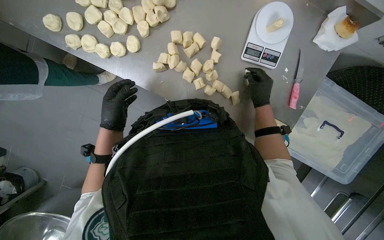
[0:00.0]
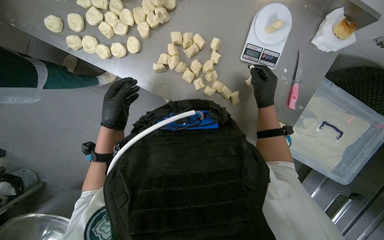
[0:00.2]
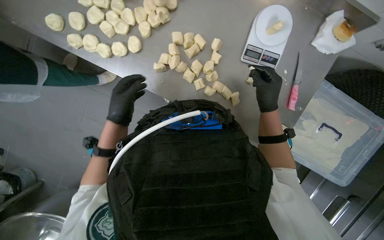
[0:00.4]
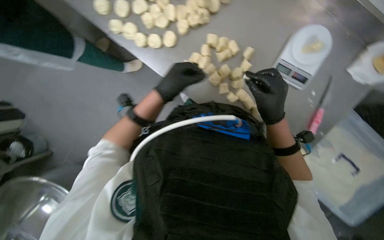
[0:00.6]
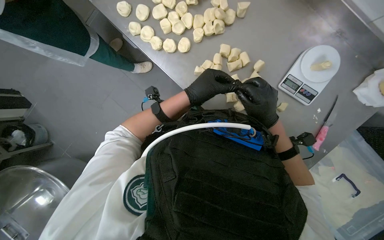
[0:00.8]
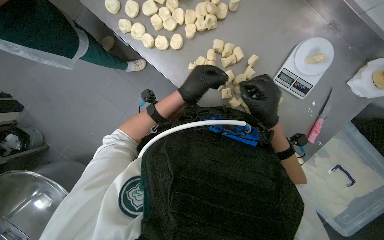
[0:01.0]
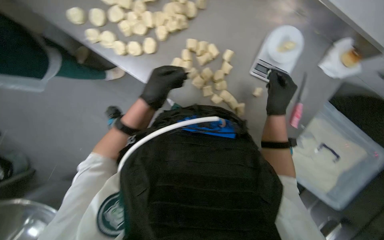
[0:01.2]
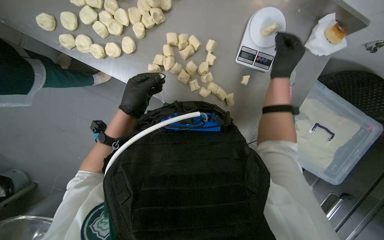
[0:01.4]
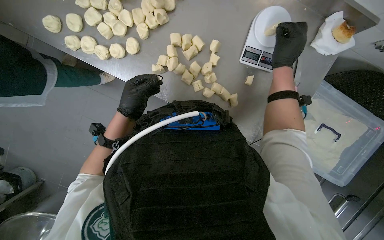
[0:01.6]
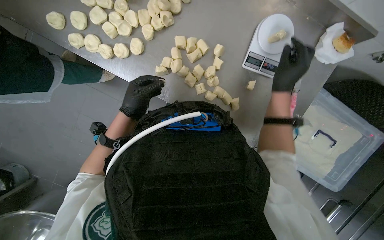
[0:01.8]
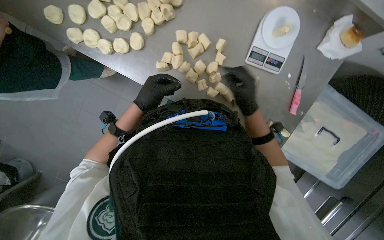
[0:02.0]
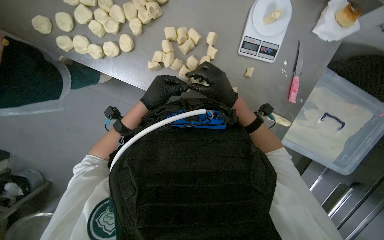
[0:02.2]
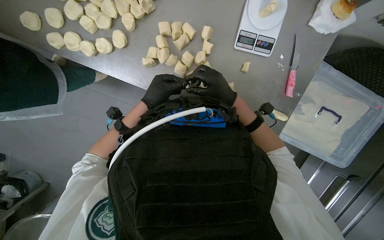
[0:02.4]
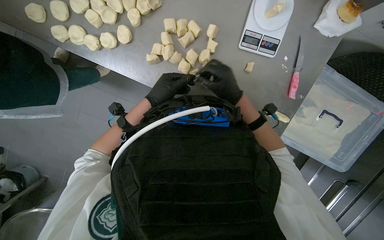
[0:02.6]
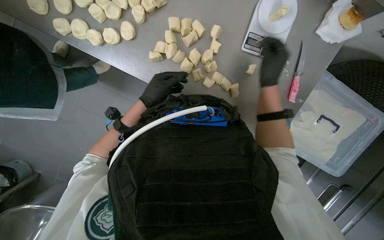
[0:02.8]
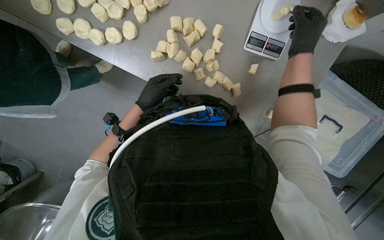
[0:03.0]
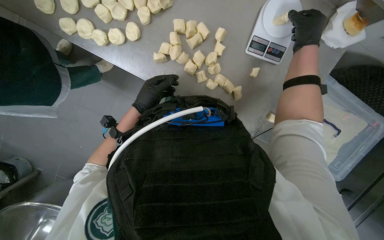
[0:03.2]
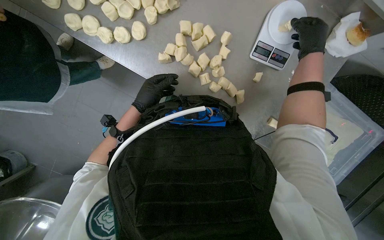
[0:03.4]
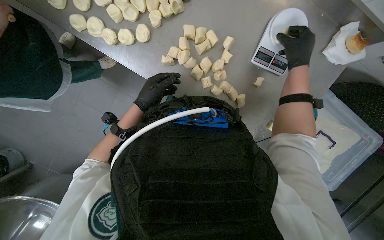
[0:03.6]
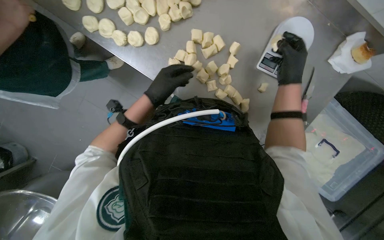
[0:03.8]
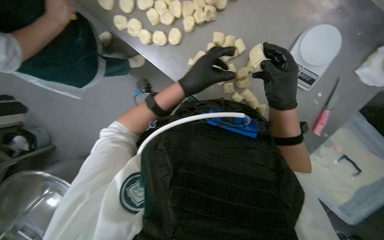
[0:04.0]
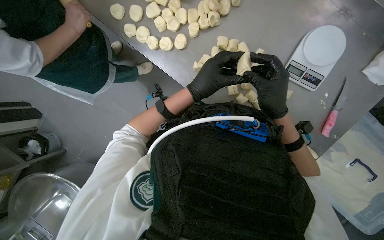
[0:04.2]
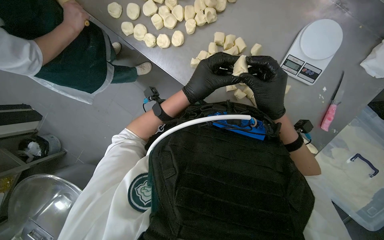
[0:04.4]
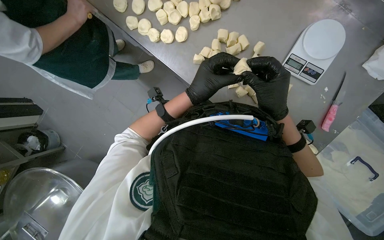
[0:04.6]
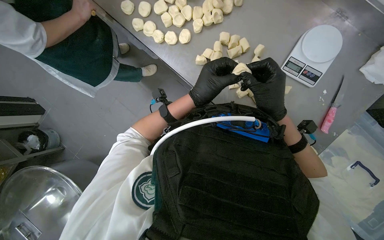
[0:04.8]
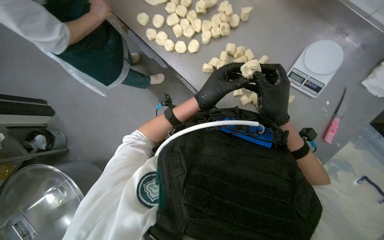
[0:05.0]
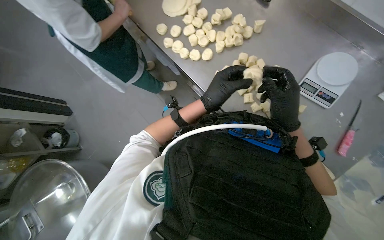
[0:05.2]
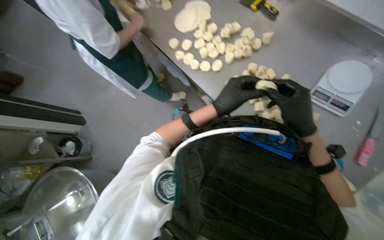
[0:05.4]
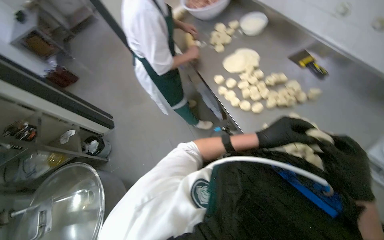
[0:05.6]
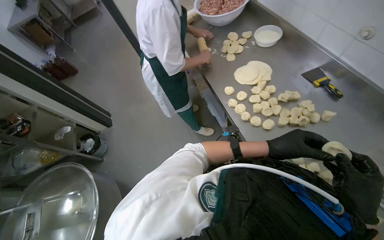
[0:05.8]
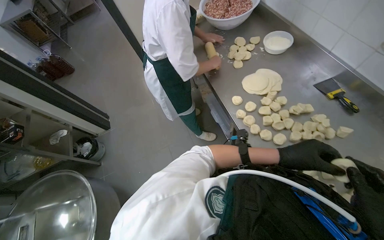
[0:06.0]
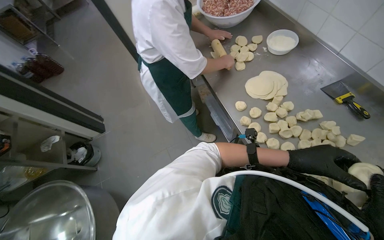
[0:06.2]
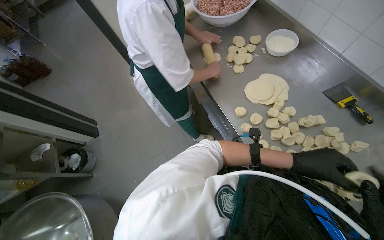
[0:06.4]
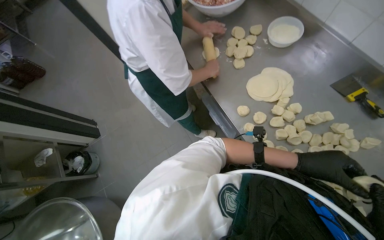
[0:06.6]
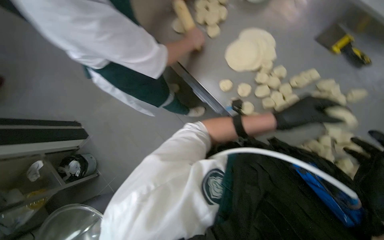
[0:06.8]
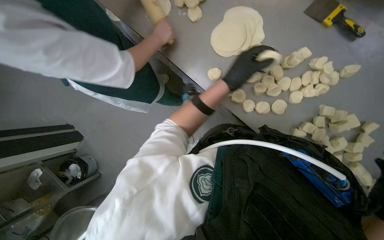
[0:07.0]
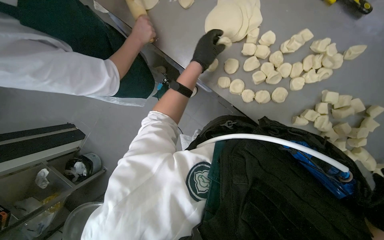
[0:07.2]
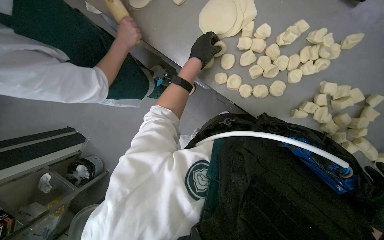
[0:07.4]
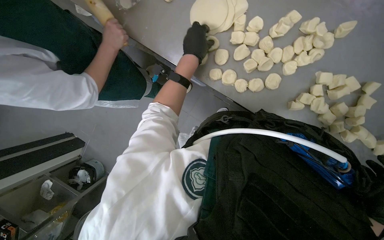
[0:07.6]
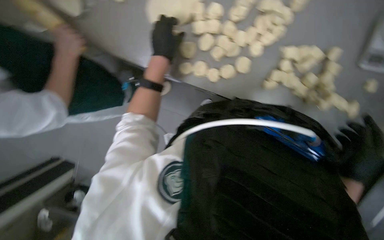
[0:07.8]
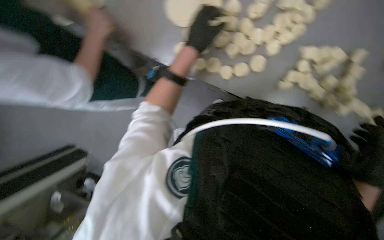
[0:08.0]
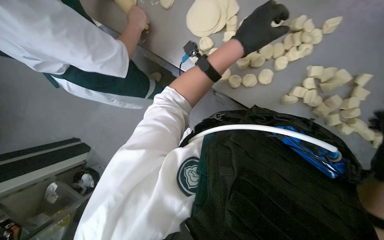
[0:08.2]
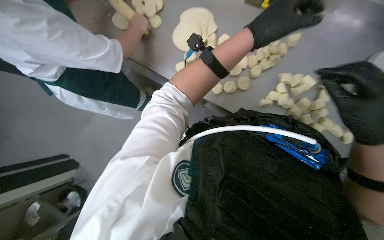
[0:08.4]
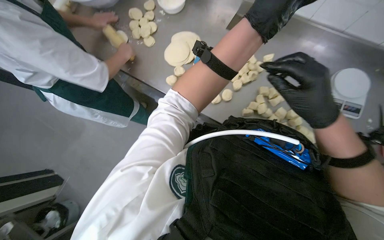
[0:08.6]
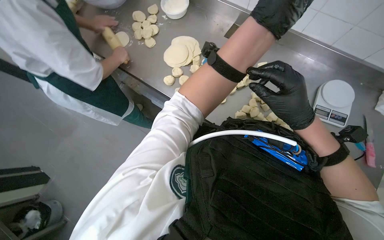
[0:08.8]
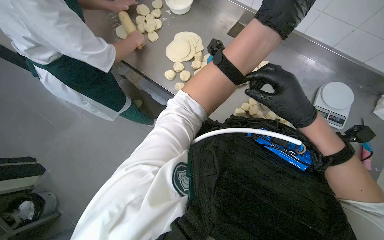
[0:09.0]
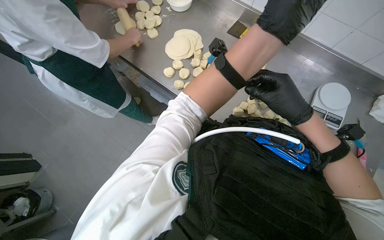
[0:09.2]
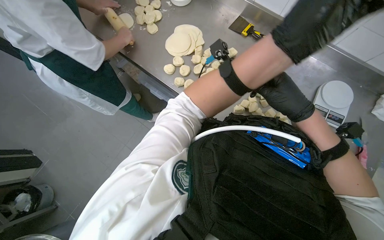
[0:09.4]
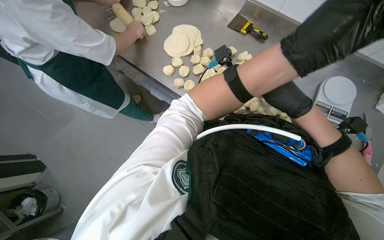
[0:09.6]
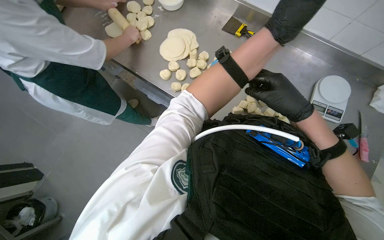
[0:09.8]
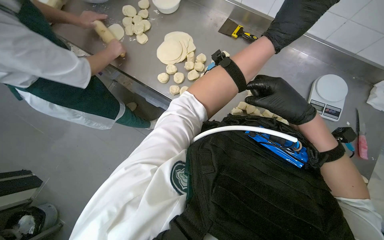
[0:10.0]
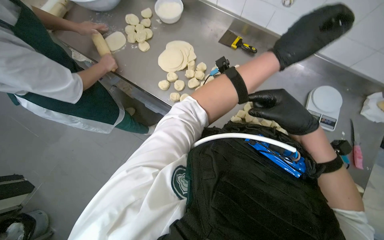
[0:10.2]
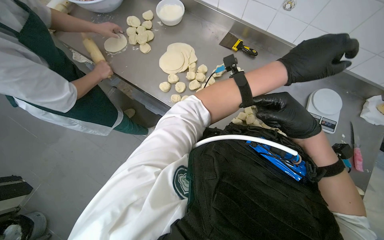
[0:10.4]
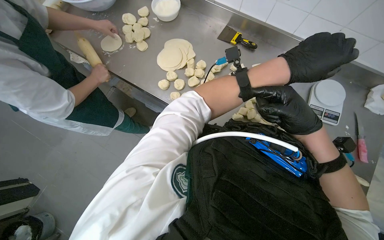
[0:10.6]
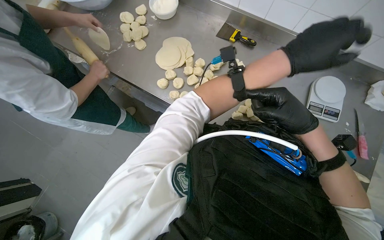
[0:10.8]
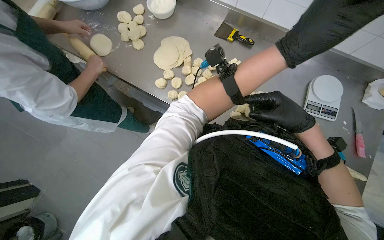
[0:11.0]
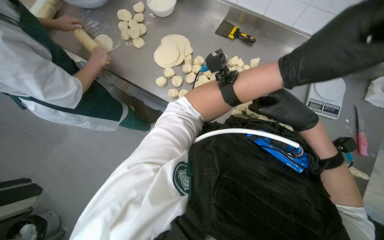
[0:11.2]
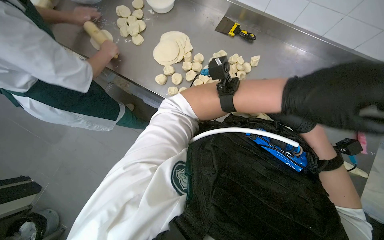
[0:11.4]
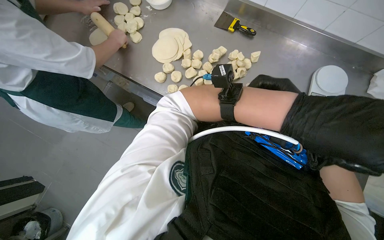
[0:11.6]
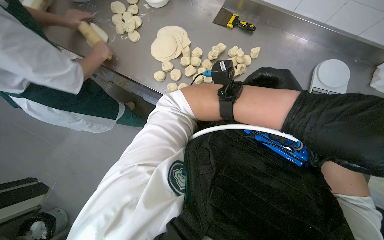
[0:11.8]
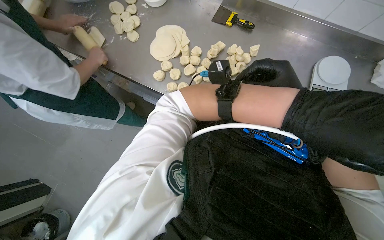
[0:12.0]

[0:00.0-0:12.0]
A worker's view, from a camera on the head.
Job: preparing food.
The whole recording: Weighing and shaping dough portions. The worker weighs individual dough pieces on a scale and shapes them.
0:00.0 to 0:01.6: The right hand shifts approximately 10 cm up the picture. The left hand reaches roughly 15 cm to the right, then returns.
0:01.6 to 0:03.0: The right hand goes to the left and returns, about 15 cm each way.
0:03.0 to 0:04.4: The left hand shifts about 10 cm nearer to the camera. Meanwhile the right hand is displaced to the left and down the picture by approximately 25 cm.
0:04.4 to 0:06.0: The wearer's head swings some 30 degrees to the left. The camera pitches upward, by approximately 20 degrees.
0:06.0 to 0:07.6: The view tilts some 25 degrees downward. The scene rotates counterclockwise by some 35 degrees.
0:07.6 to 0:09.0: The left hand goes some 30 cm to the right and nearer to the camera.

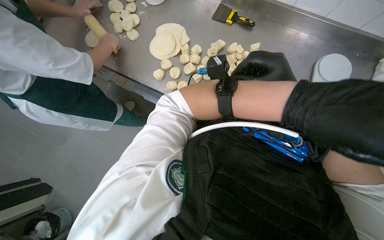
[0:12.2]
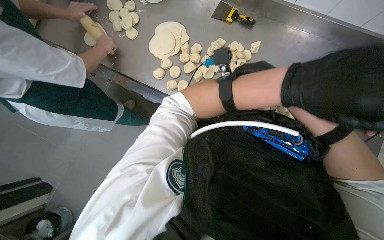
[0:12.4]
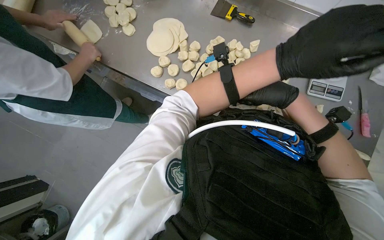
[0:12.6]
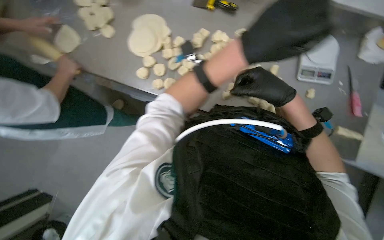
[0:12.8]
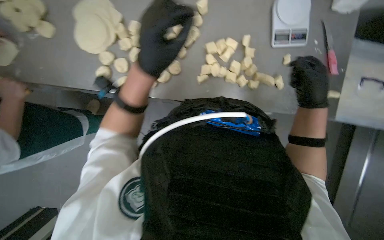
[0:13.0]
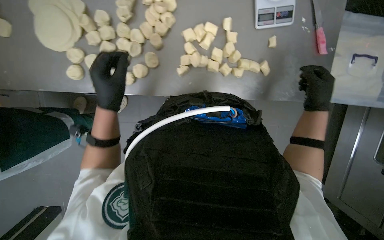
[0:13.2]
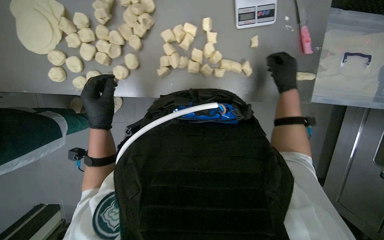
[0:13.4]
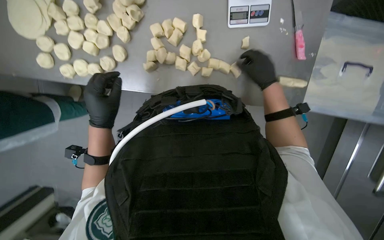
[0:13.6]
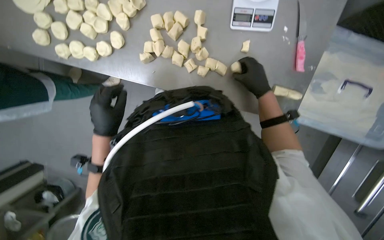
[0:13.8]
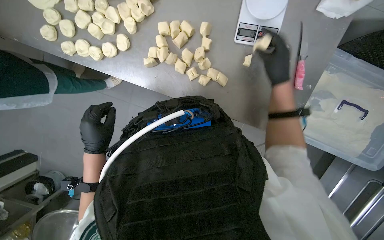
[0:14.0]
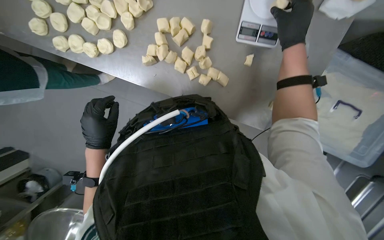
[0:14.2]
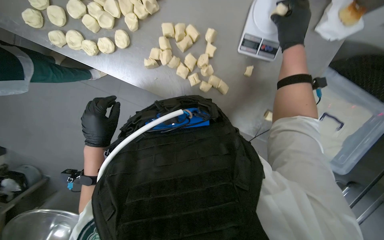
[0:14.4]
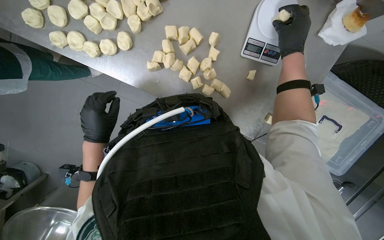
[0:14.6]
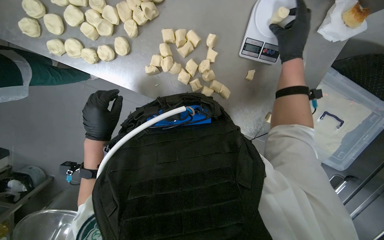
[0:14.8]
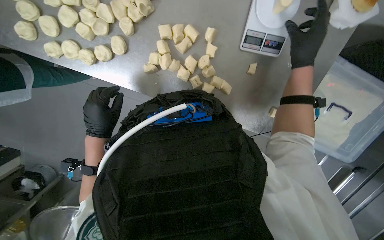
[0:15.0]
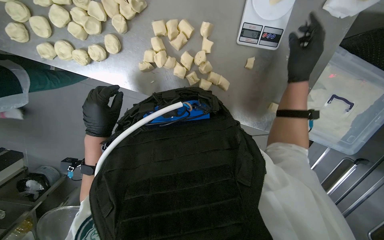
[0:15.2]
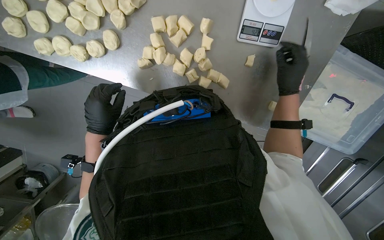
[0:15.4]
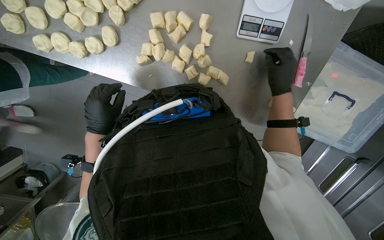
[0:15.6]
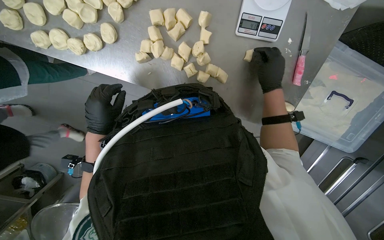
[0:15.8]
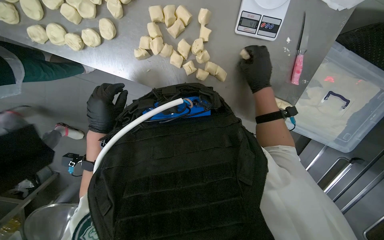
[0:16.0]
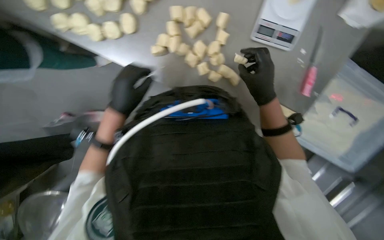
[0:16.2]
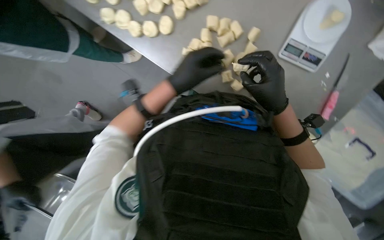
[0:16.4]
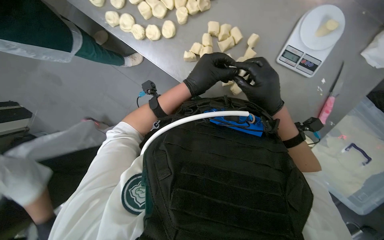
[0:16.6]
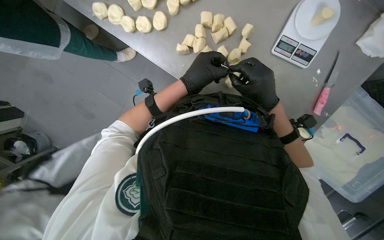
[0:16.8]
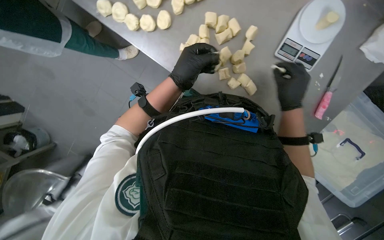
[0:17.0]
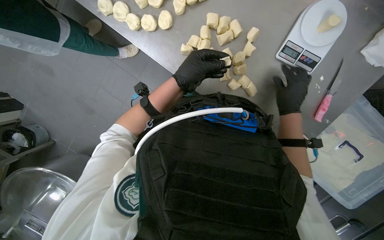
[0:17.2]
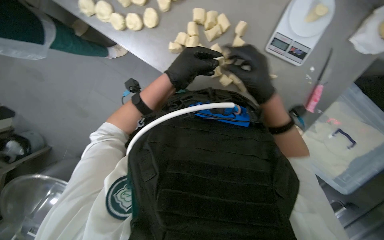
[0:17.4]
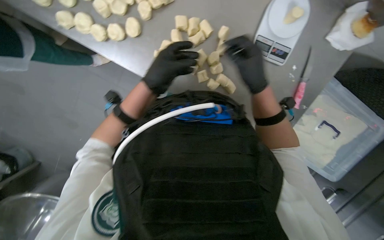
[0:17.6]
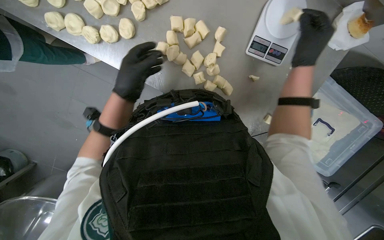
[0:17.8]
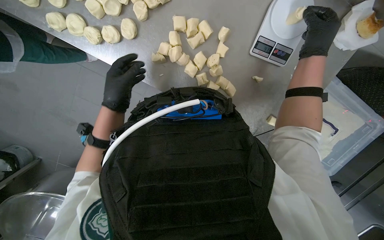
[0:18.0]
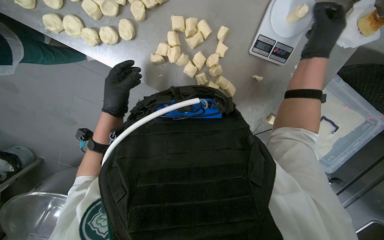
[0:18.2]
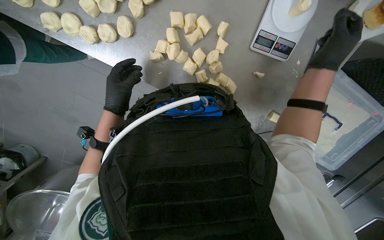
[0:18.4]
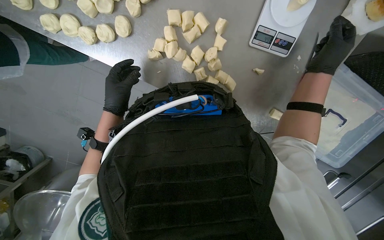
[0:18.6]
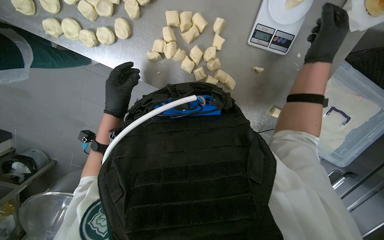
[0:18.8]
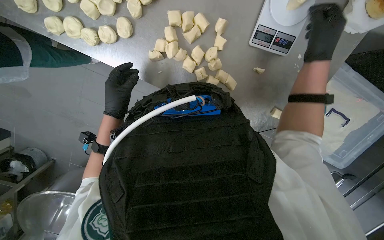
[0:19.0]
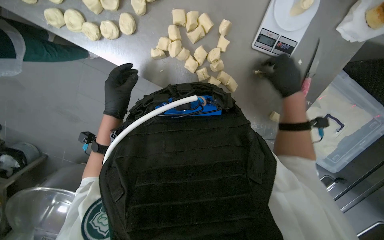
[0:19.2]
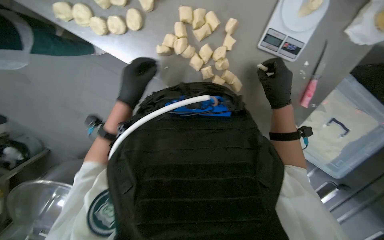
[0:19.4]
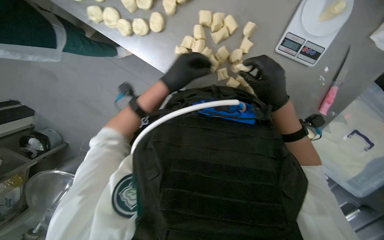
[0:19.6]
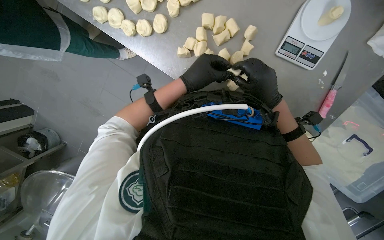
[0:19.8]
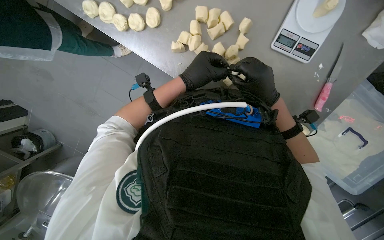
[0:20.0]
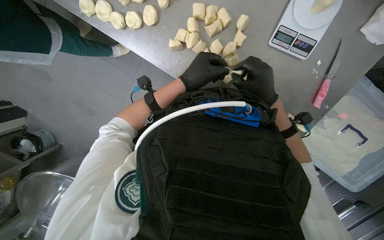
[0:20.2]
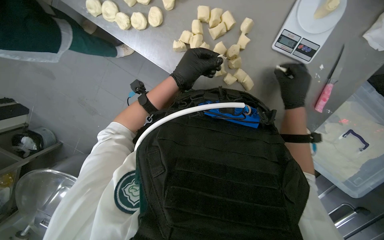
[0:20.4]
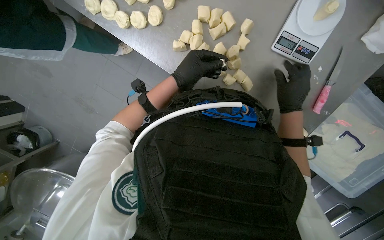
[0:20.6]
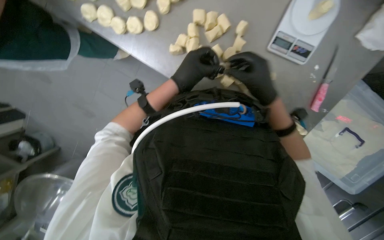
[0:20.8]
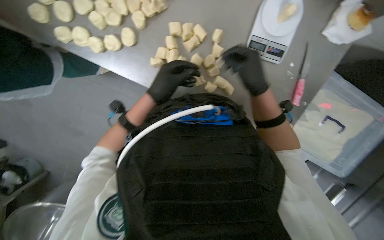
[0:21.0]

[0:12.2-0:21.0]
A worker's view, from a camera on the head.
Job: preparing food.
The whole recording: Weighing and shaping dough portions. The worker weighs individual dough pieces on a scale and shapes them.
0:12.2 to 0:13.6: The view tips downward by approximately 15 degrees. The left hand shifts about 50 cm to the left.
0:13.6 to 0:15.2: The right hand goes some 10 cm to the right.
0:15.2 to 0:16.6: The left hand goes roughly 15 cm to the right, while the right hand moves to the left and down the picture, approximately 20 cm.
0:16.6 to 0:18.0: The right hand swings left and right, some 20 cm each way, with 2 reversals; the left hand travels to the left and farther from the camera by roughly 15 cm.
0:18.0 to 0:19.6: The left hand travels to the right by approximately 10 cm; the right hand heads down the picture and to the left, covering approximately 25 cm.
0:19.6 to 0:21.0: The right hand reaches some 10 cm to the right, then returns.
